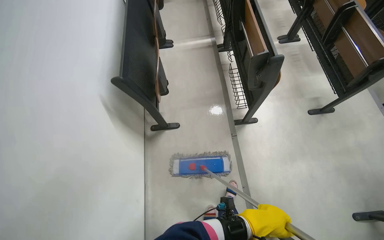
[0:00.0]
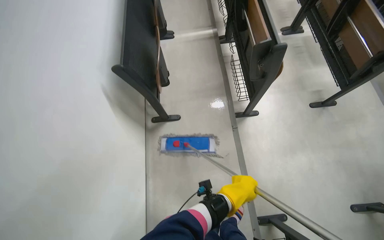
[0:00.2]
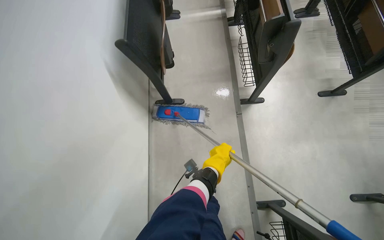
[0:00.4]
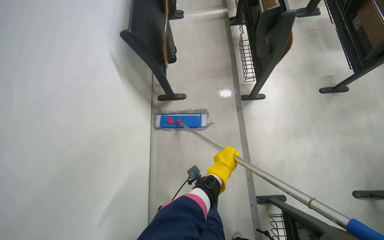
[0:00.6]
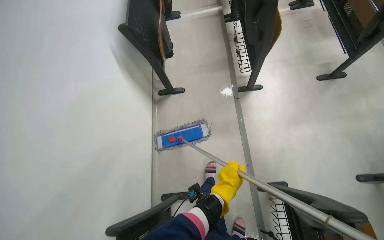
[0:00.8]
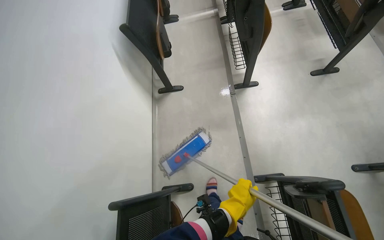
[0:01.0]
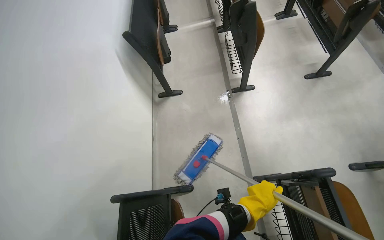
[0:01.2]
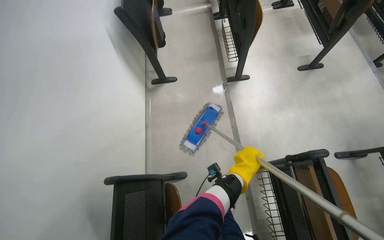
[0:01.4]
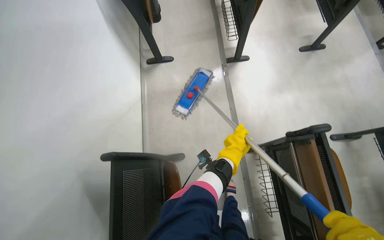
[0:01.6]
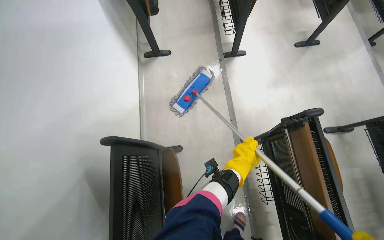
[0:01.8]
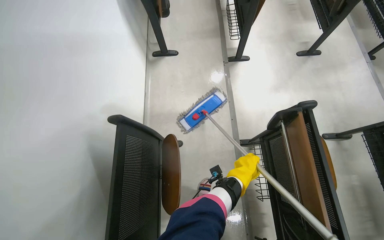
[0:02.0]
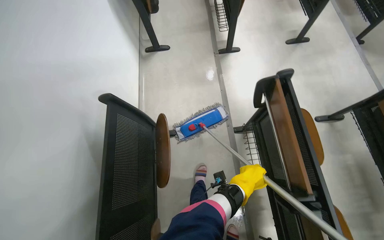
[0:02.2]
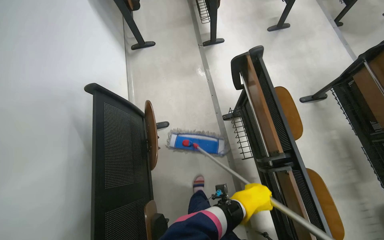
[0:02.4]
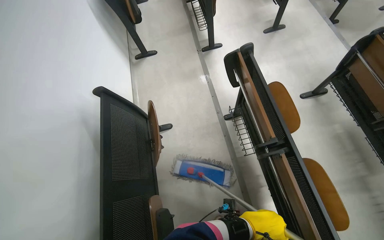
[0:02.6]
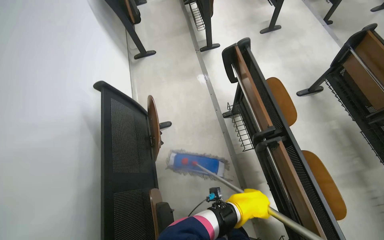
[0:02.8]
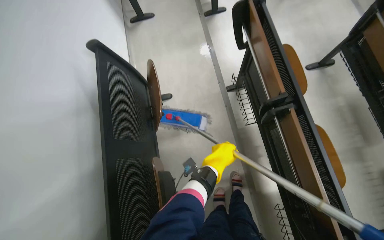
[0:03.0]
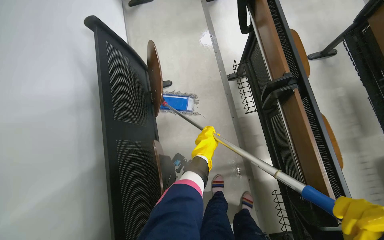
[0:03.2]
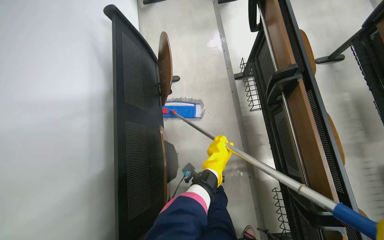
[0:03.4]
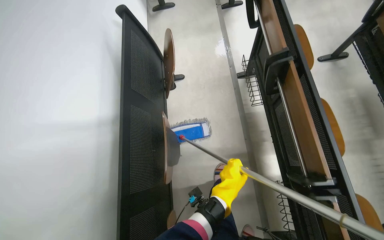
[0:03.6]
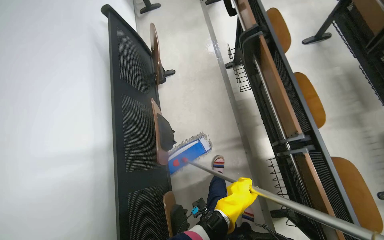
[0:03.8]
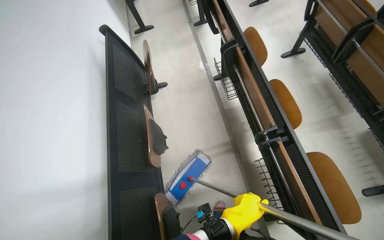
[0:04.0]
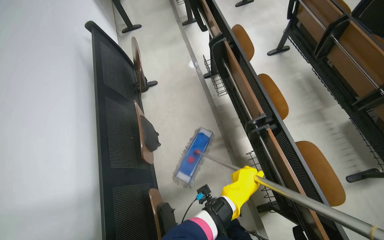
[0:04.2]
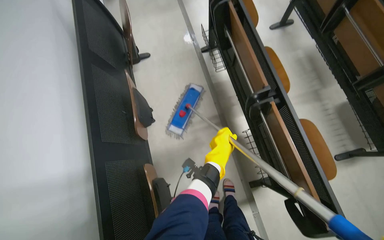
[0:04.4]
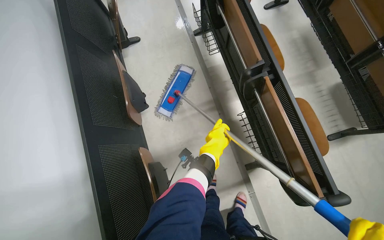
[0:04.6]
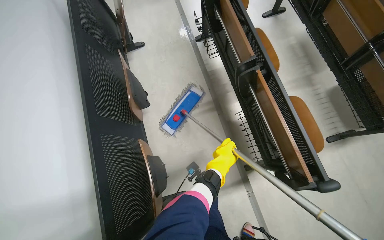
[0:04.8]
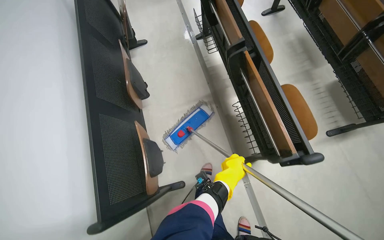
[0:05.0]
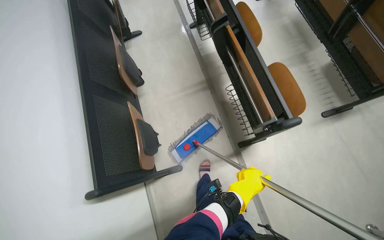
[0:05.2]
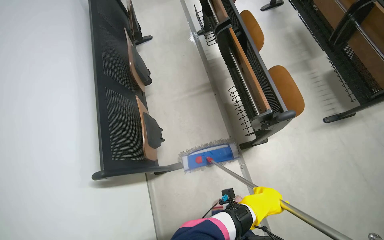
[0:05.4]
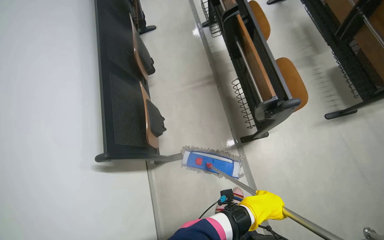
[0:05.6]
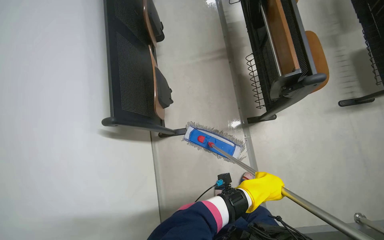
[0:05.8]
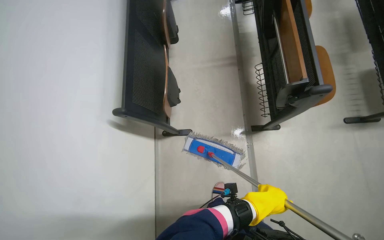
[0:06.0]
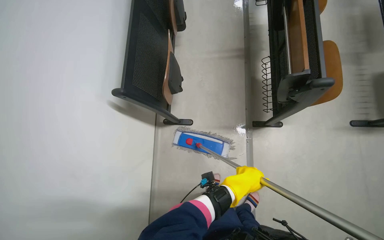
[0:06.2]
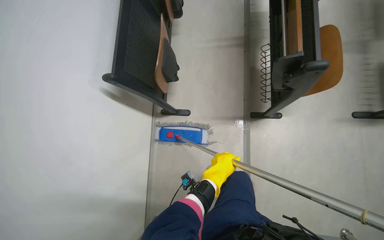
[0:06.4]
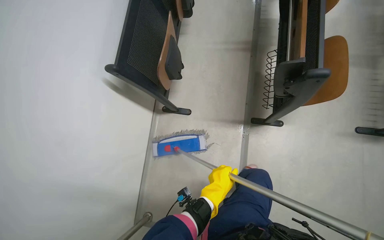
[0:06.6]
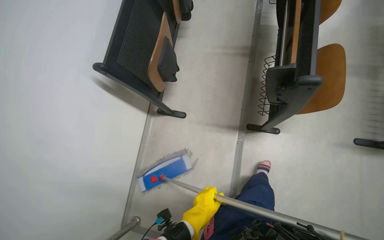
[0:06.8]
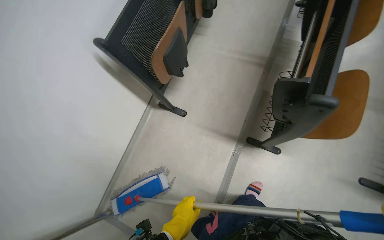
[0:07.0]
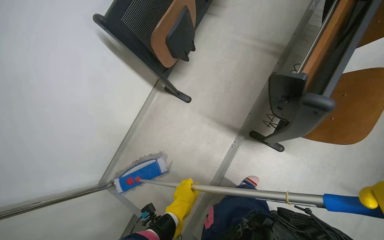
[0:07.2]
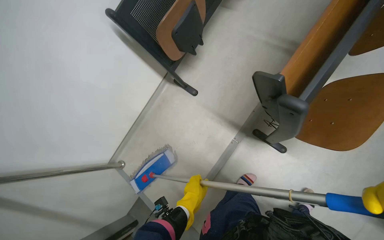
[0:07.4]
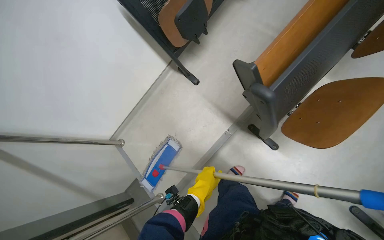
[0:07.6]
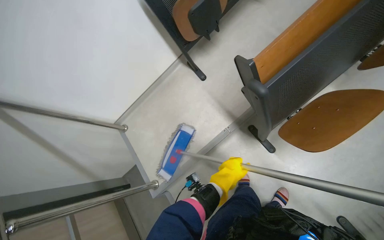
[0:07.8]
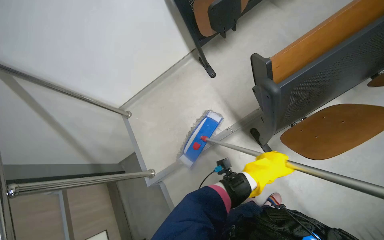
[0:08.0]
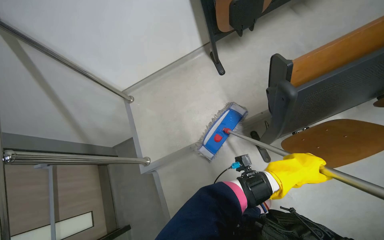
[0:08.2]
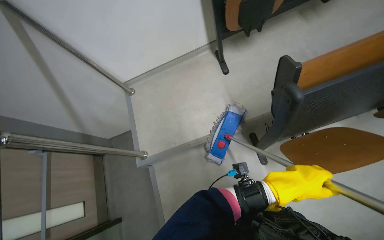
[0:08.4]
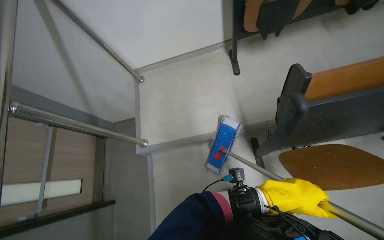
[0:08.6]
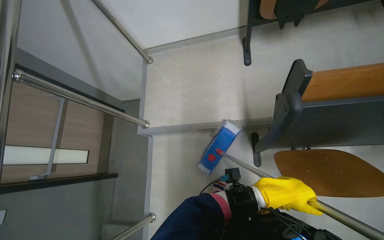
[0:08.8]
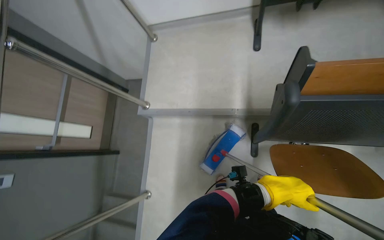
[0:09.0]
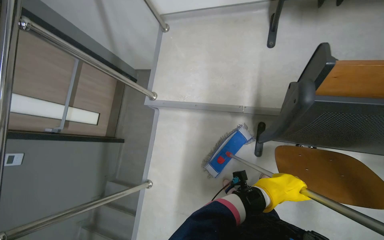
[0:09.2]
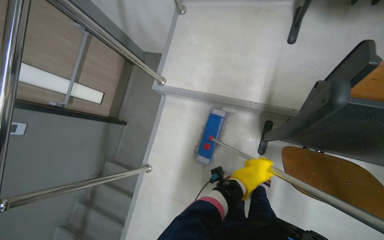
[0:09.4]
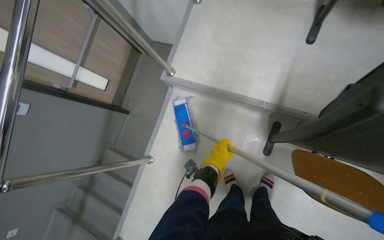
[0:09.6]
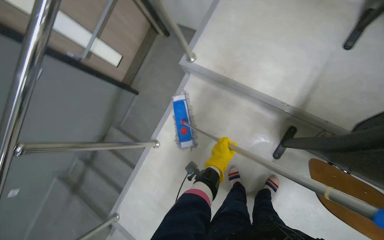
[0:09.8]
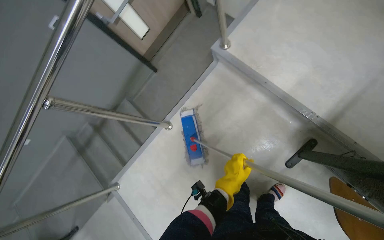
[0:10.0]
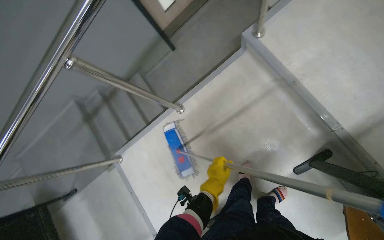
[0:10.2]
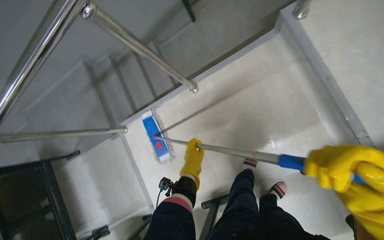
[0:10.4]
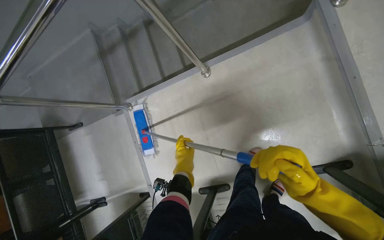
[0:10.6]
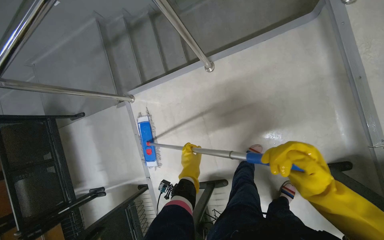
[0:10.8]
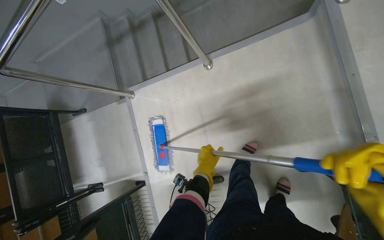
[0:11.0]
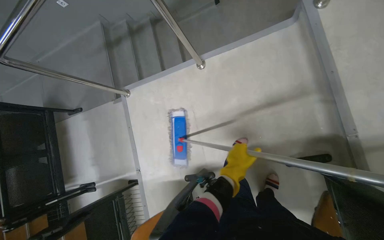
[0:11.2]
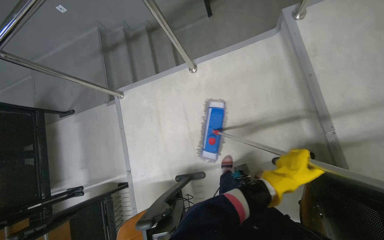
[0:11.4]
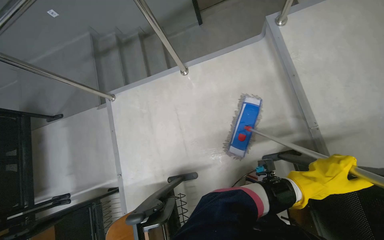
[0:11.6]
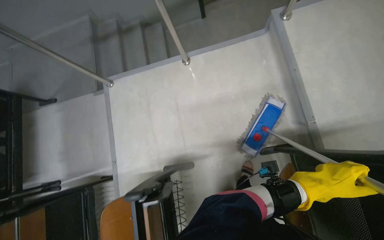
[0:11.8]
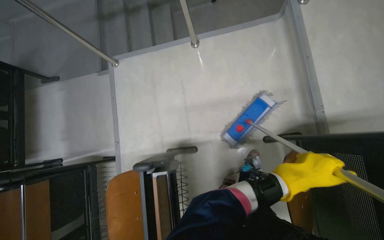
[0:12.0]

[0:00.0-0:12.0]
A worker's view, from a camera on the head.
Job: mopping floor.
The whole recording: Mopping lecture hall floor. The worker mops the floor of the lecture hall, moving between rows of seats.
0:00.0 to 0:01.6: The head travels approximately 60 cm.
0:01.6 to 0:03.0: The camera travels some 60 cm.
0:03.0 to 0:04.4: The camera travels some 50 cm.
0:04.4 to 0:06.0: The wearer moves approximately 60 cm.
0:06.0 to 0:07.6: The head turns to the left by approximately 40 degrees. The wearer looks about 15 degrees further downward.
0:07.6 to 0:09.0: The wearer looks some 20 degrees further downward. The scene turns some 45 degrees clockwise in the picture.
0:09.0 to 0:10.4: The wearer moves roughly 50 cm. The camera pitches downward, by approximately 25 degrees. Everything in view rotates roughly 55 degrees clockwise.
0:10.4 to 0:12.0: The camera is carried about 50 cm.

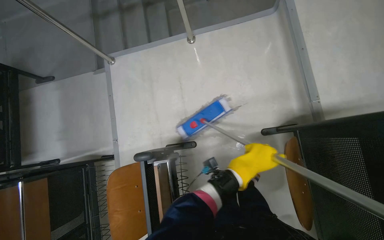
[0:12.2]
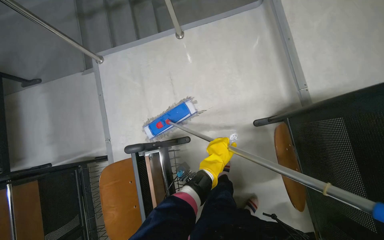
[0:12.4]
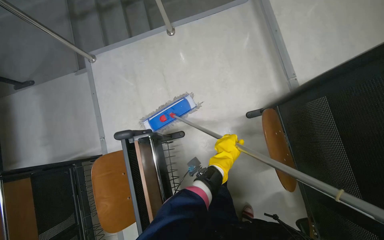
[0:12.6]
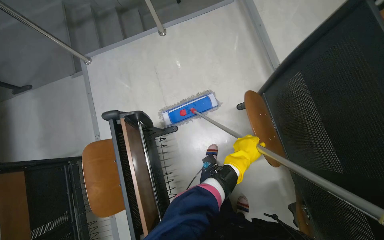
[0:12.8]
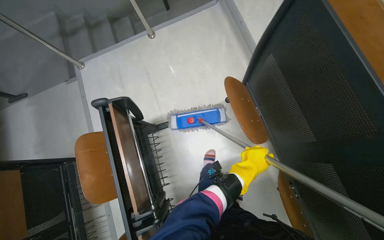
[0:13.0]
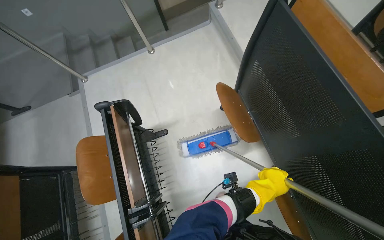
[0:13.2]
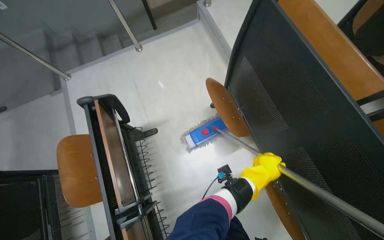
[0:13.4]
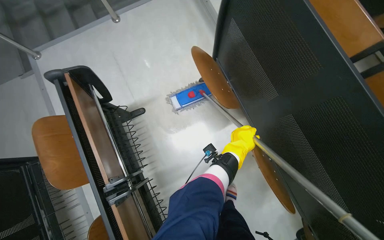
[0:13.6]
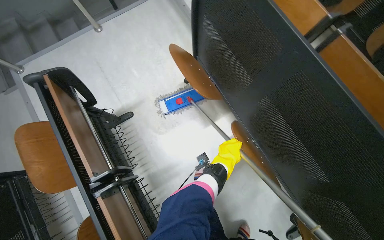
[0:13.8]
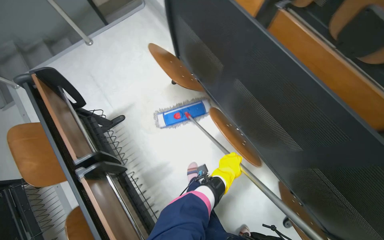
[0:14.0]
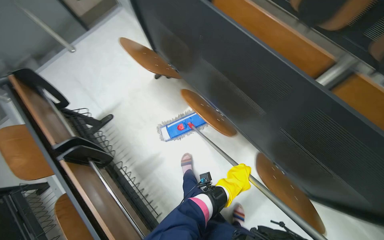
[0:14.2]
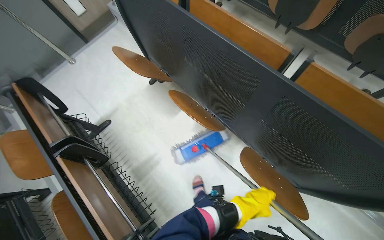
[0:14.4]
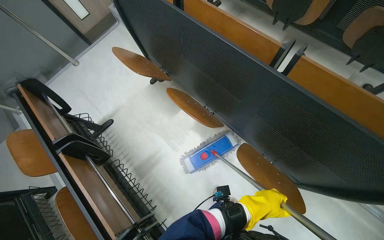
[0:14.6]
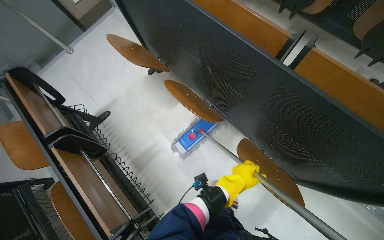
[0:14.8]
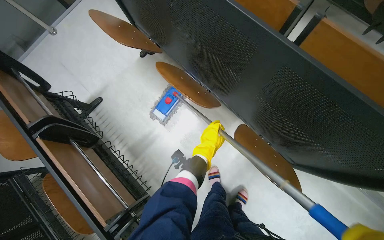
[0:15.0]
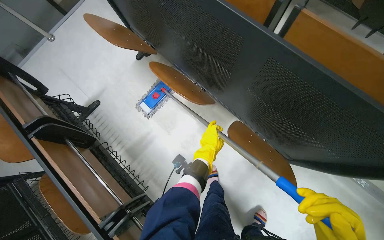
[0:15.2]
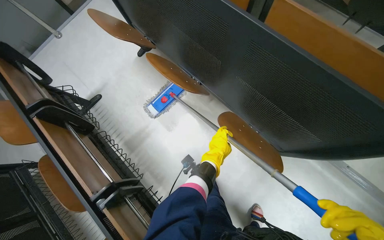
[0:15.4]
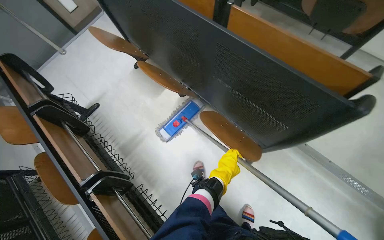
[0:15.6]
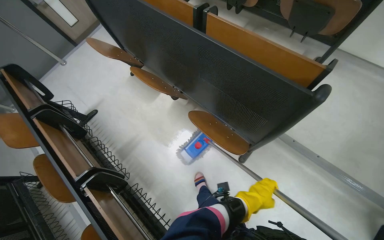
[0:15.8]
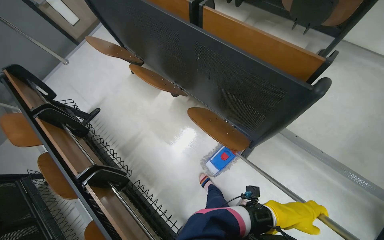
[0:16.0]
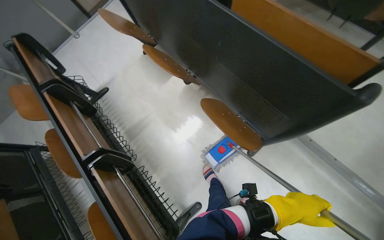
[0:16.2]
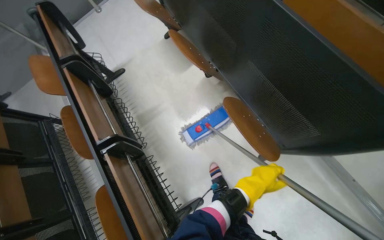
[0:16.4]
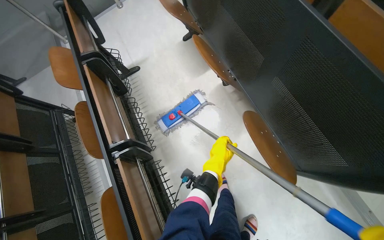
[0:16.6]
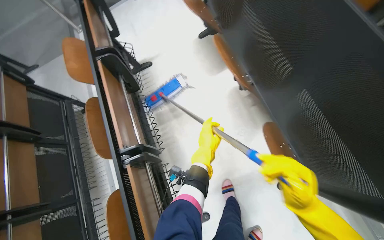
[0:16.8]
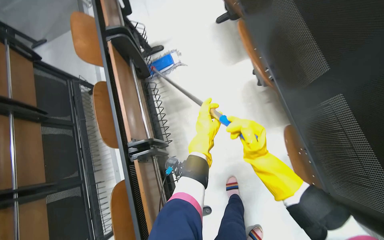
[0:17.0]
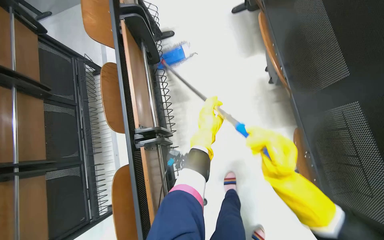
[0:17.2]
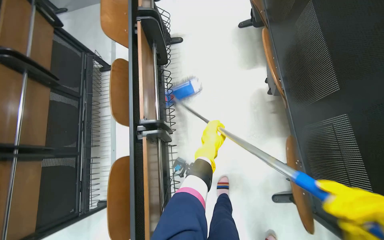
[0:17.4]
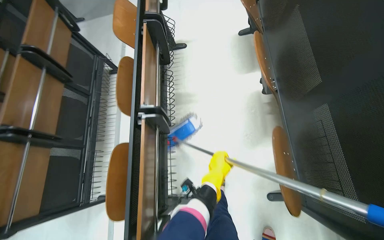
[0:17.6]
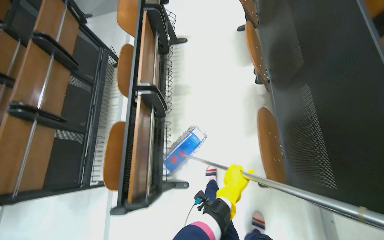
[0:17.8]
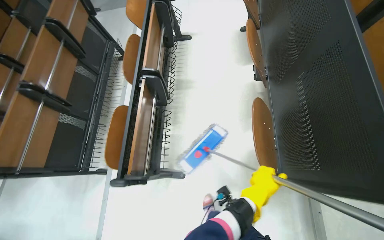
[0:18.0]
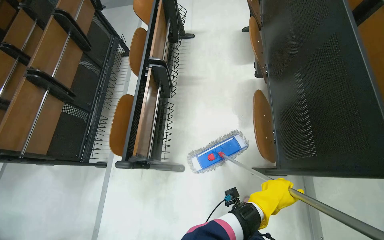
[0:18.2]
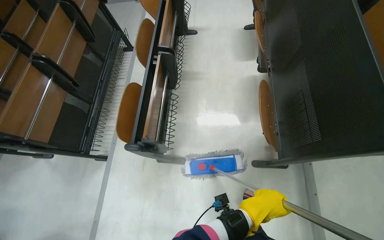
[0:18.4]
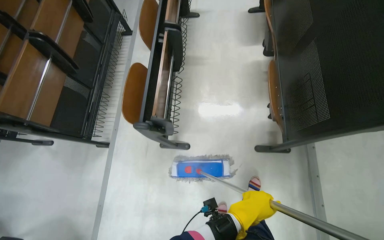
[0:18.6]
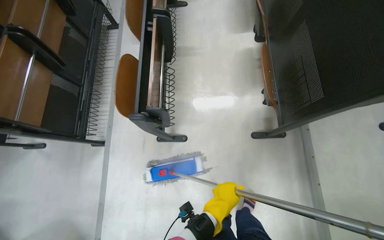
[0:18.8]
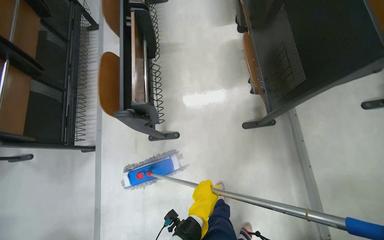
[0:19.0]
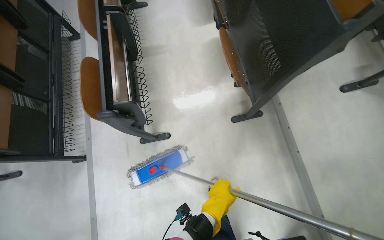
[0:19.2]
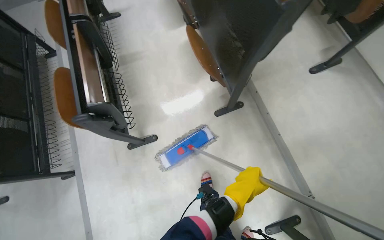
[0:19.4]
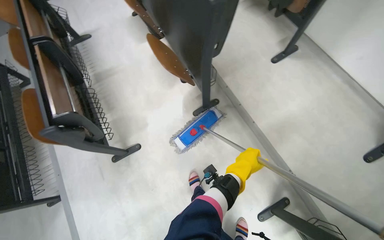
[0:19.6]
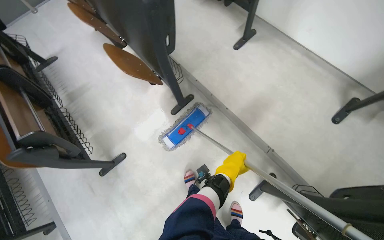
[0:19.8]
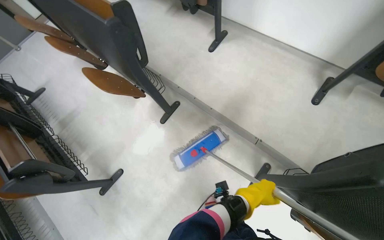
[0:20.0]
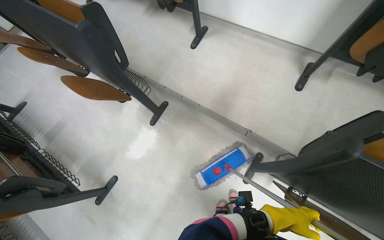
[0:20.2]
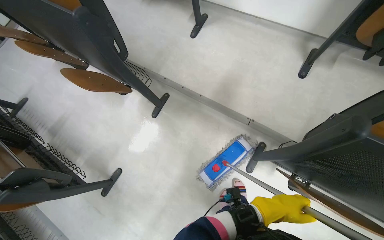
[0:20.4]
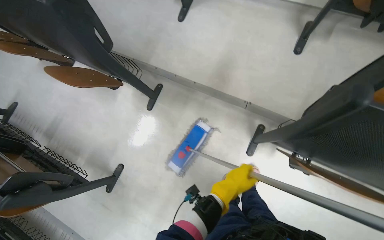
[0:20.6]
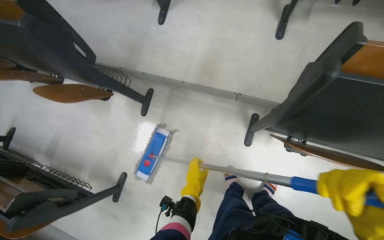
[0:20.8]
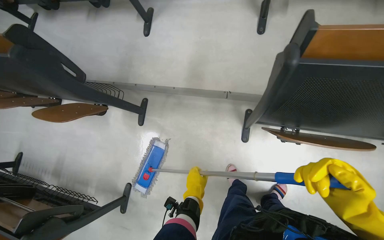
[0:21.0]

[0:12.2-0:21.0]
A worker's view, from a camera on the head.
Job: mopping floor.
The whole recording: Mopping lecture hall floor. The worker mops the floor of the lecture hall, moving between rows of seats.
0:12.2 to 0:13.6: The camera is carried about 60 cm. The wearer's head swings roughly 20 degrees to the right.
0:13.6 to 0:15.2: The camera travels about 60 cm.
0:15.2 to 0:16.6: The left hand travels to the right and back again, about 50 cm each way.
0:16.6 to 0:18.0: The scene rotates clockwise by approximately 30 degrees. The left hand goes roughly 30 cm down the picture and to the right.
0:18.0 to 0:19.6: The camera is carried roughly 60 cm. The head rotates roughly 30 degrees to the right.
0:19.6 to 0:21.0: The camera travels roughly 50 cm. Everything in view rotates some 50 degrees counterclockwise.
